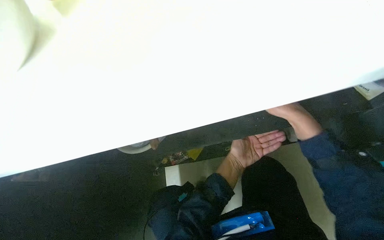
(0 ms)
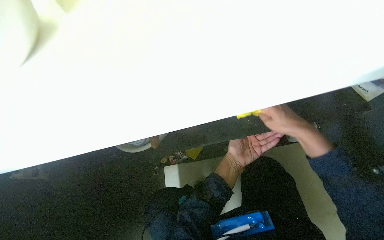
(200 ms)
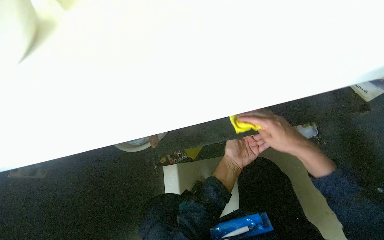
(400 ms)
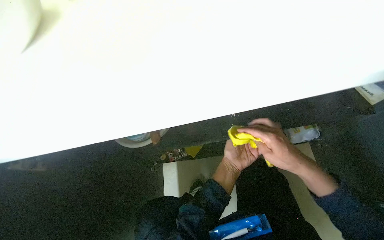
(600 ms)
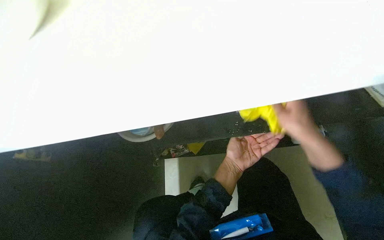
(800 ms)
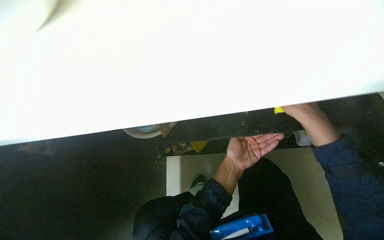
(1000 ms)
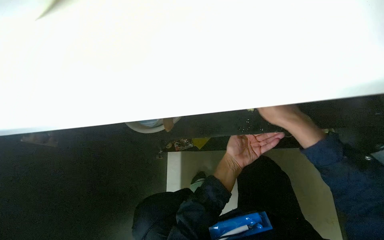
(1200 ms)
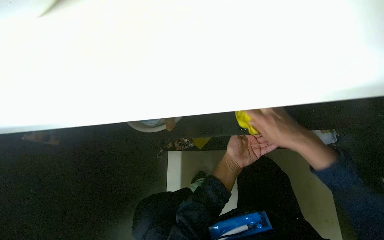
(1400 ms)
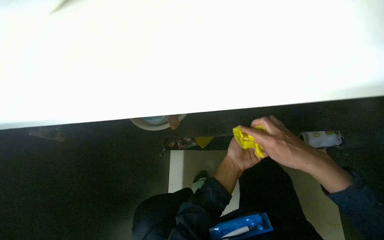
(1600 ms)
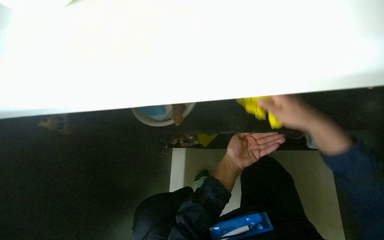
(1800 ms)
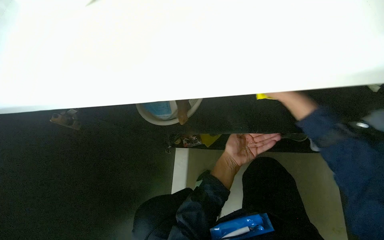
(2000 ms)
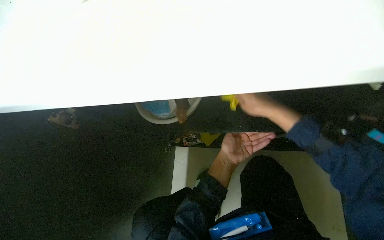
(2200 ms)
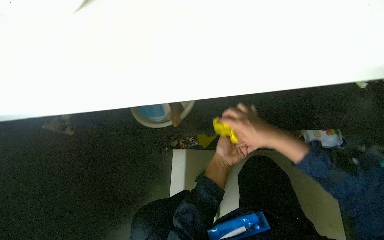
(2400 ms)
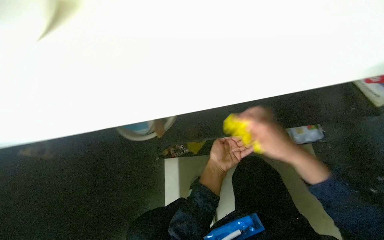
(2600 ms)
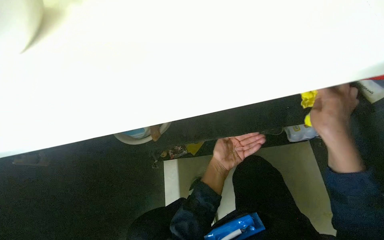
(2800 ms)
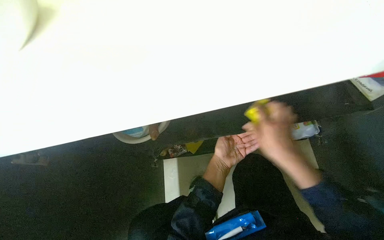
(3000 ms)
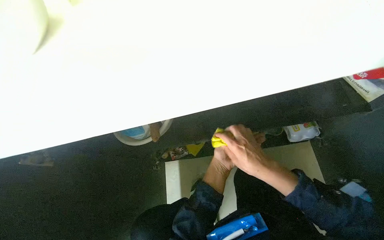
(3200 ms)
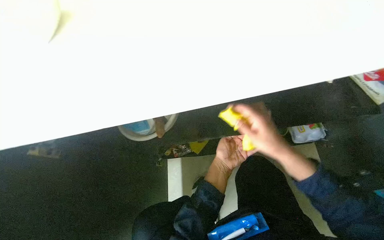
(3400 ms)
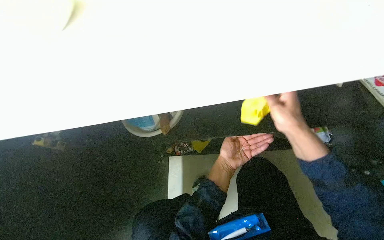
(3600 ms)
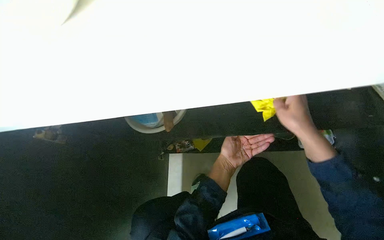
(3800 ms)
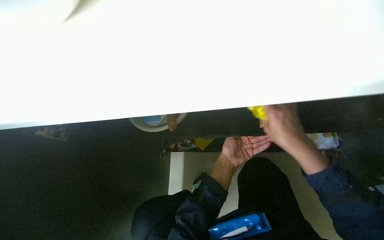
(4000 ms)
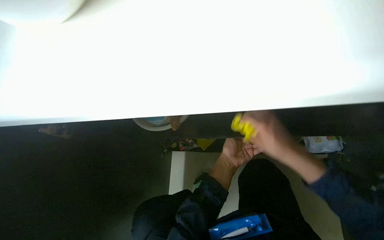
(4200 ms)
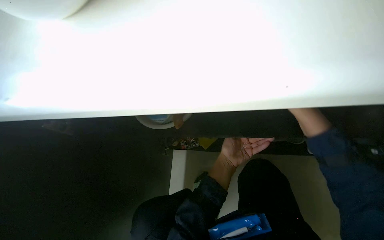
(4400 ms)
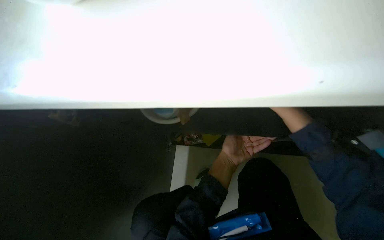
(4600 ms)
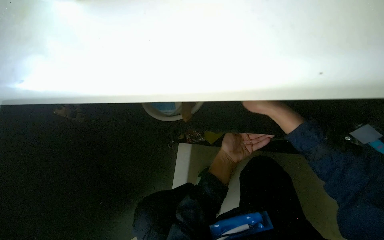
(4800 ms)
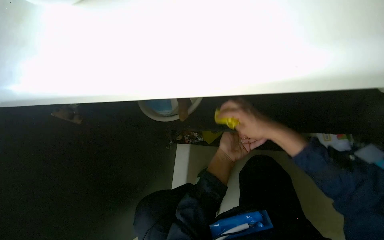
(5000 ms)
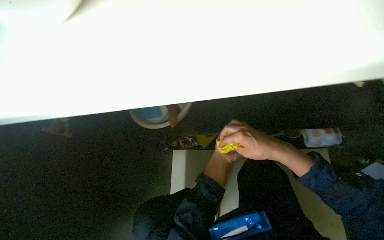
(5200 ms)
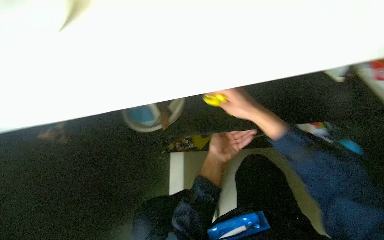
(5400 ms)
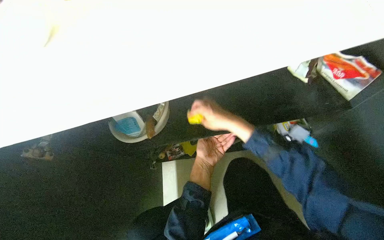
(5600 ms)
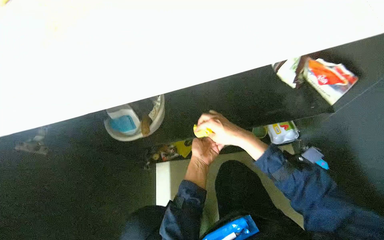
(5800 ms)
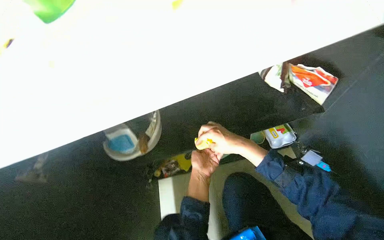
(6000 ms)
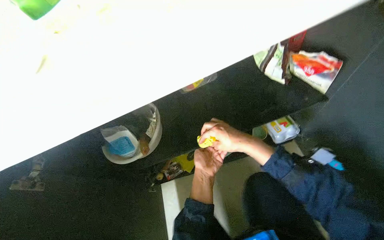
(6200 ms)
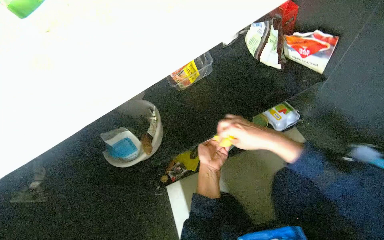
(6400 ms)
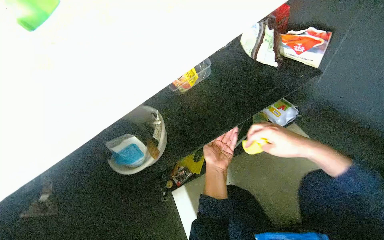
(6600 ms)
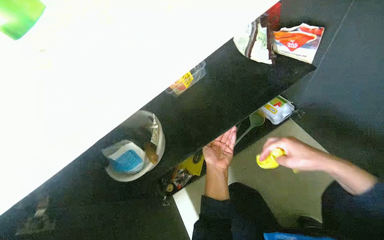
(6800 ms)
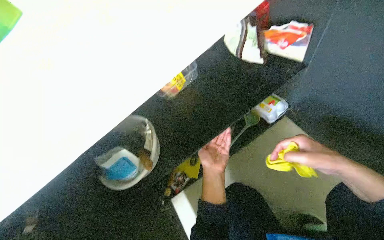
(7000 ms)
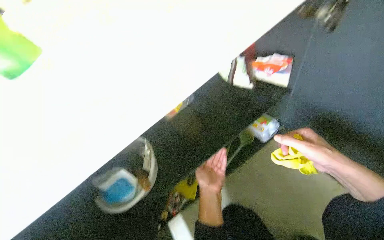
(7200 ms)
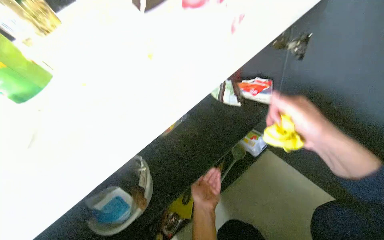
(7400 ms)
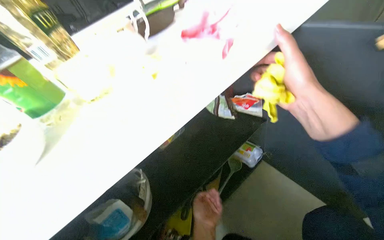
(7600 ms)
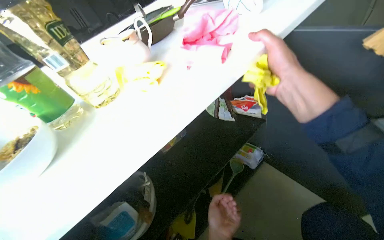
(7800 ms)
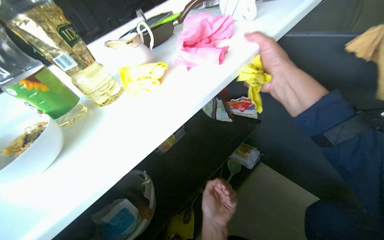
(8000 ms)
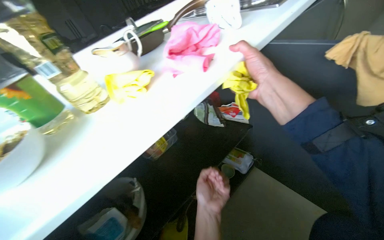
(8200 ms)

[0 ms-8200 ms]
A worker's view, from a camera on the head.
Job: cleaning kitchen.
The whole recording: Cleaning kitchen cabinet. The worker organizes items and wipes the inside of the kitchen cabinet.
0 ms to 1600 ms: The right hand goes up and down the picture, about 10 cm each way, reversing 2 times.
1600 ms to 3200 ms: The right hand travels up the picture and back again, some 15 cm each way.
3200 ms to 5000 ms: The right hand shifts roughly 10 cm up the picture, and goes to the right and returns, approximately 15 cm each way.
5000 ms to 6600 ms: The head turns to the right by roughly 35 degrees.
6600 ms to 8200 ms: The wearer's head swings approximately 15 degrees to the right. The camera pitches upward, by about 25 degrees. The right hand travels nearer to the camera and up the picture by some 30 cm; the left hand shifts approximately 15 cm nearer to the camera.

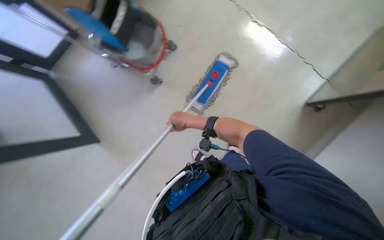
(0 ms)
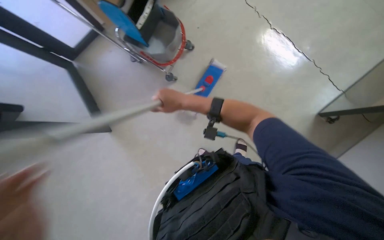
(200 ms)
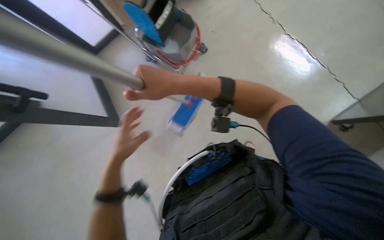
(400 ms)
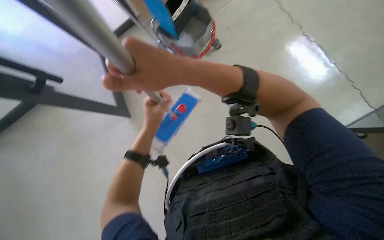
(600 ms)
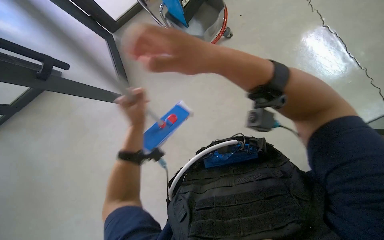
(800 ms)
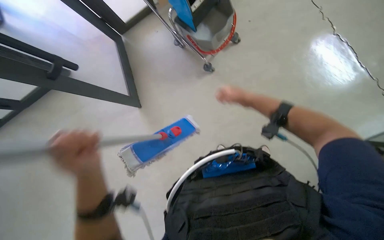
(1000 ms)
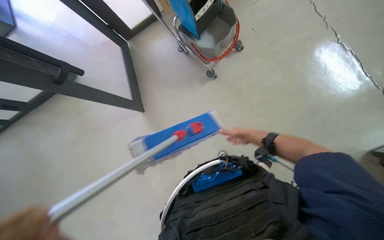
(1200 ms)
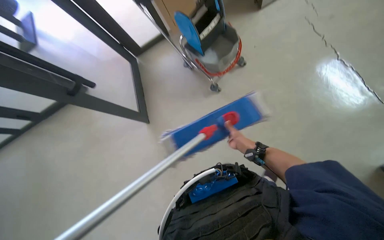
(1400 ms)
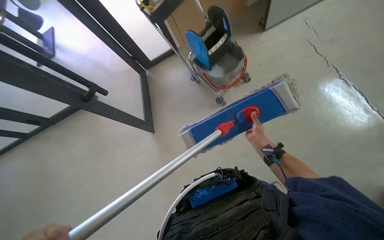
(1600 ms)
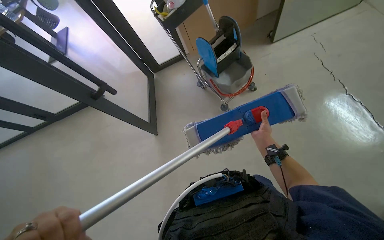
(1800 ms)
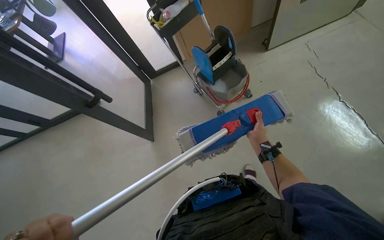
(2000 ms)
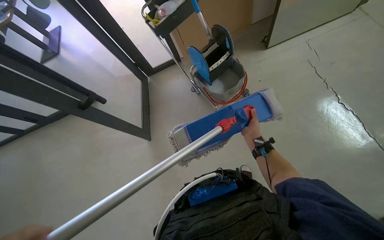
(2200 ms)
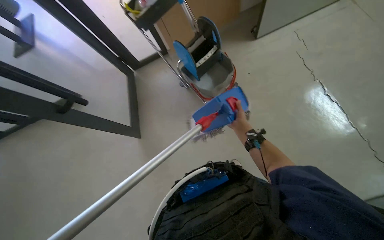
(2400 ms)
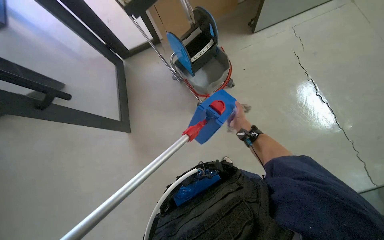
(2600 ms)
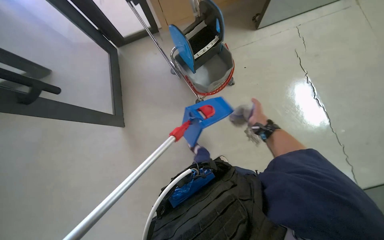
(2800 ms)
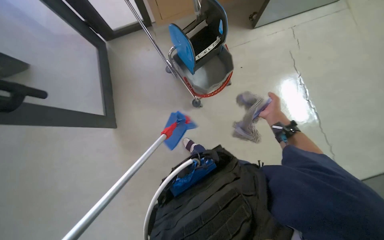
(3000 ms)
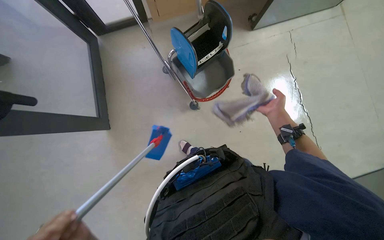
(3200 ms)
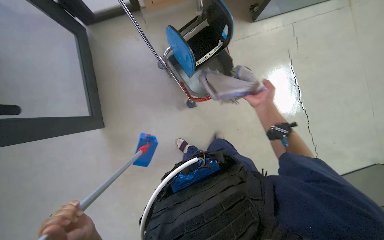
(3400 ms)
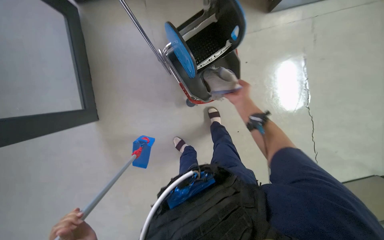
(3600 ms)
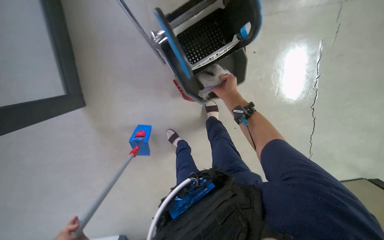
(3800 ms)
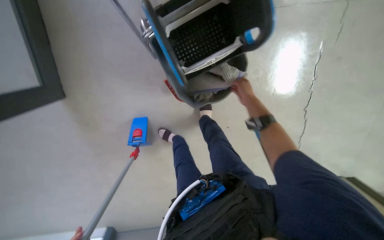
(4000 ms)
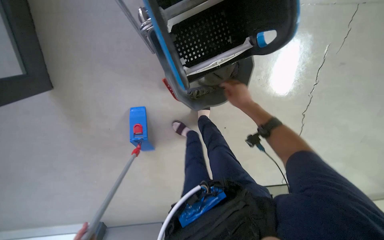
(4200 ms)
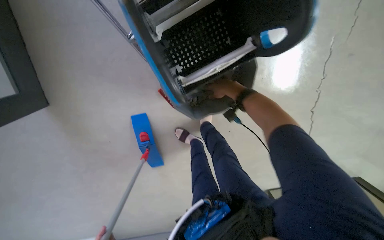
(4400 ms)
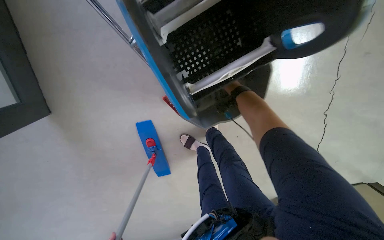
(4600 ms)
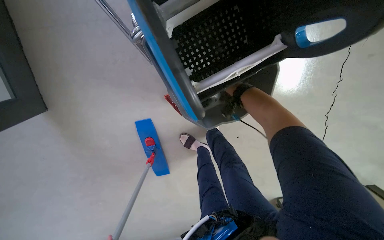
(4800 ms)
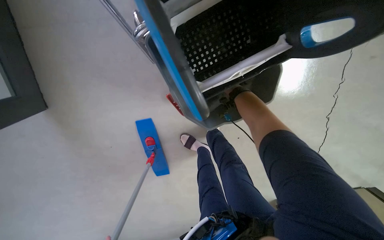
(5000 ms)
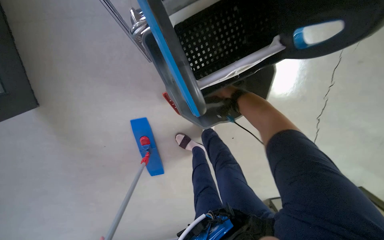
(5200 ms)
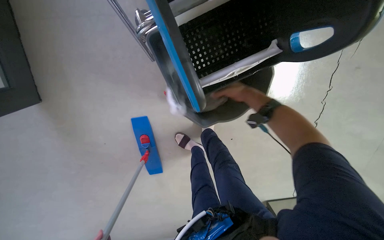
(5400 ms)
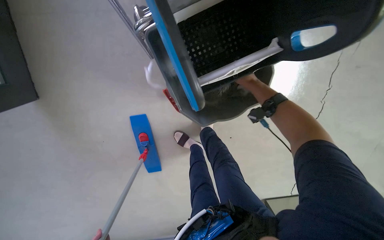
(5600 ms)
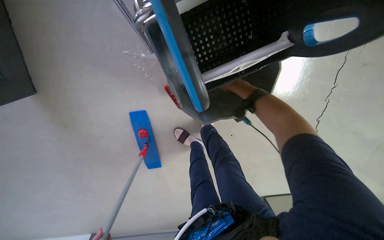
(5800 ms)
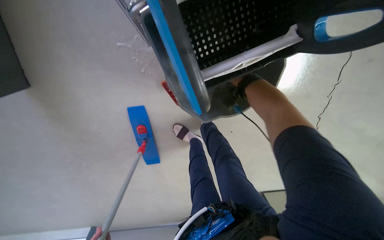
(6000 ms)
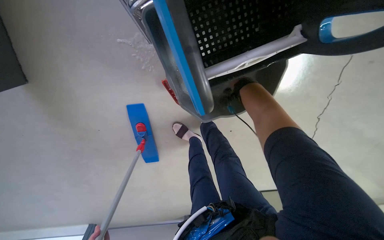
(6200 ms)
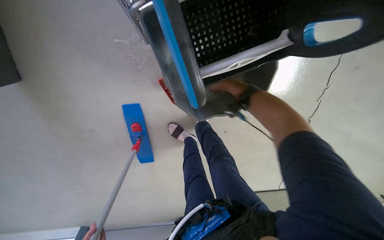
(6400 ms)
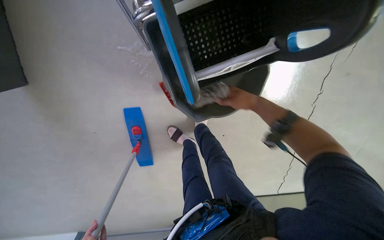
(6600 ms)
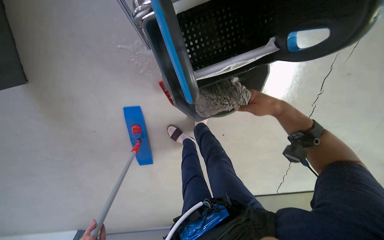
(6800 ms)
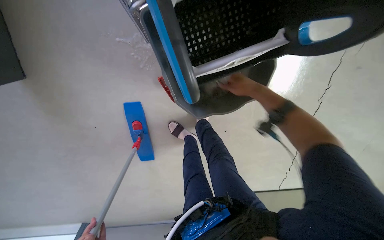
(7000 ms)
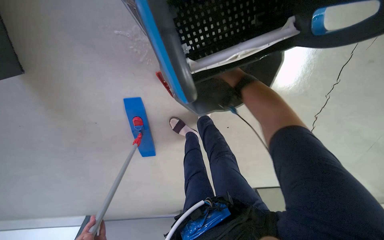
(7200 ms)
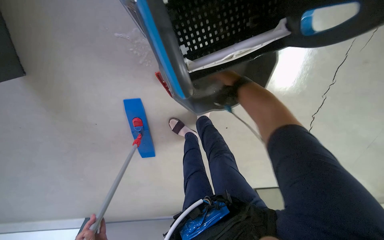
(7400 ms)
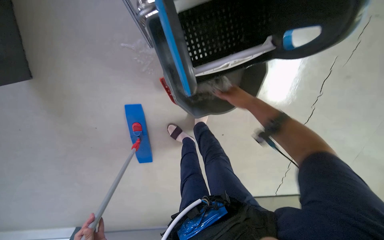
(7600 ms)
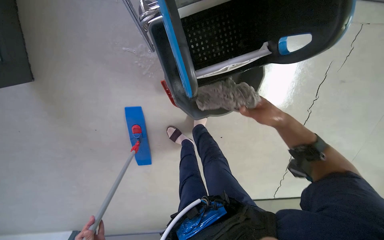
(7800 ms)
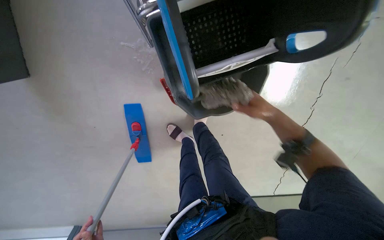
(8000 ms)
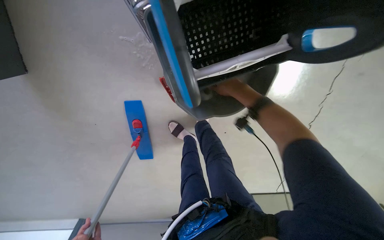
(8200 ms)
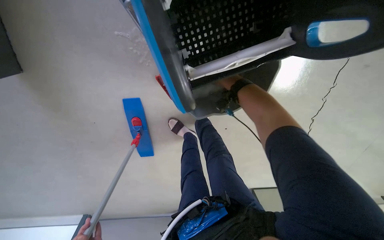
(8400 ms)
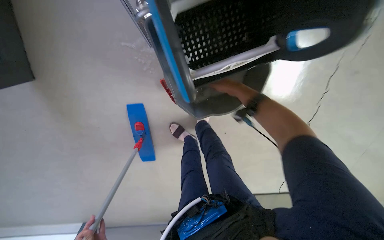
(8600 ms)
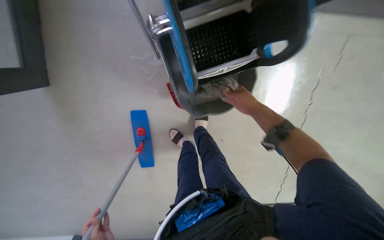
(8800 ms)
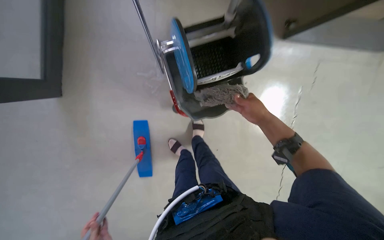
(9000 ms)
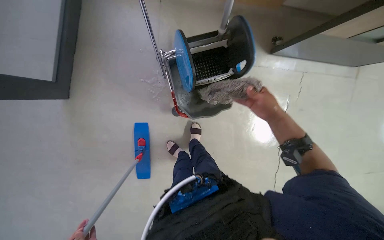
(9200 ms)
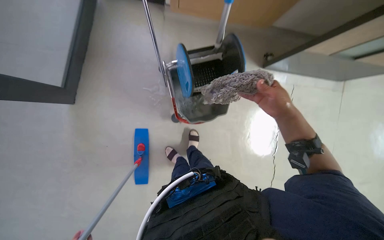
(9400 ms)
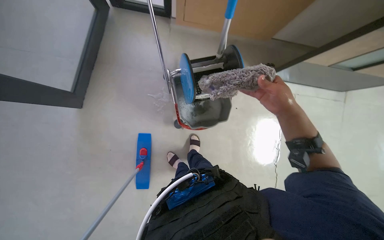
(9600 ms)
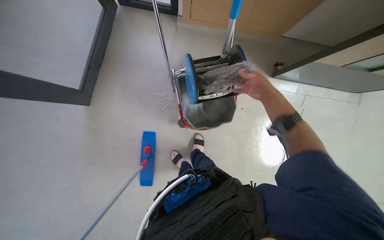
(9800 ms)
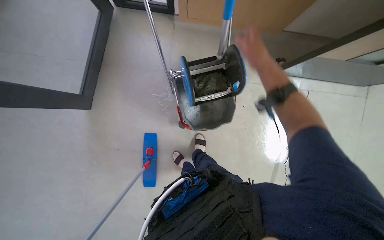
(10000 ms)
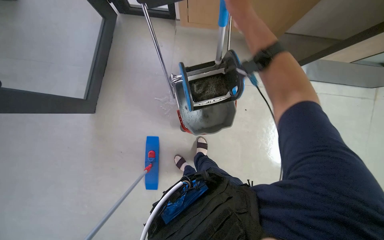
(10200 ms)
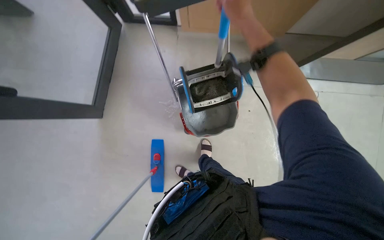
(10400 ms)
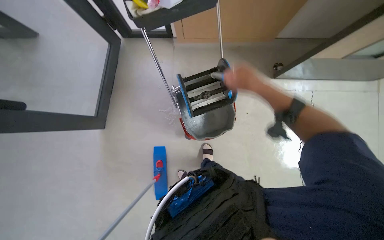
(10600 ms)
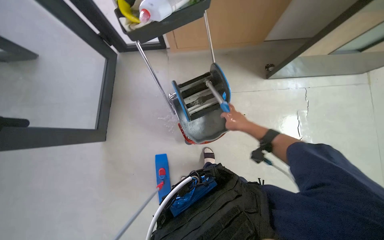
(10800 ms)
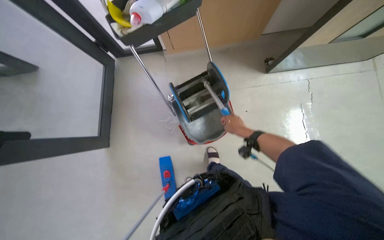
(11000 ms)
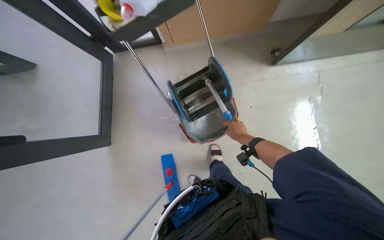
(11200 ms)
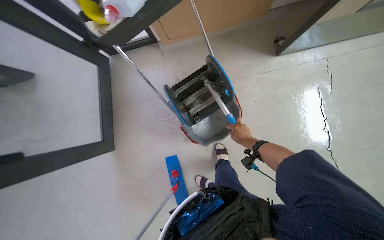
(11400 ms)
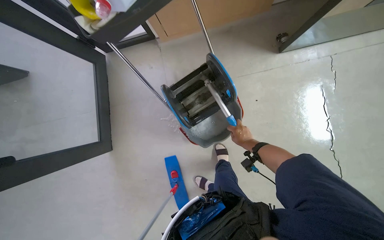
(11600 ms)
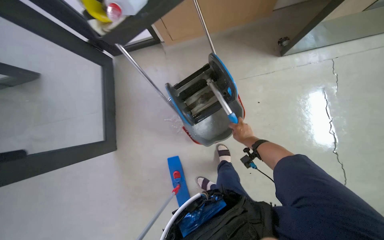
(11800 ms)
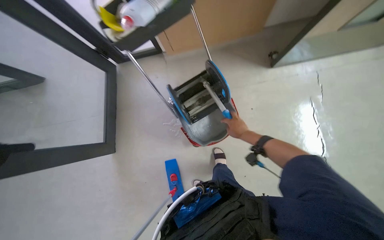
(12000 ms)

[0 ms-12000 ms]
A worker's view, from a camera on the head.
Job: preparing cleaning supplies.
The whole recording: Cleaning and preparing mop. The worker removes the mop head, wrings it in the bucket, and reattaches it to the mop frame.
0 ms to 1600 ms: The wearer looks about 30 degrees further to the left. The right hand moves some 30 cm nearer to the camera and comes back.
1600 ms to 3000 ms: The camera is aimed approximately 15 degrees further to the right. The right hand shifts about 20 cm to the right and up the picture.
3000 ms to 4400 ms: The camera is carried some 40 cm. The camera pitches downward, by some 15 degrees.
6000 ms to 7600 ms: The right hand goes nearer and farther, about 20 cm each way, reversing 3 times.
7600 ms to 9000 ms: The wearer looks about 15 degrees further upward. The right hand goes nearer and farther, some 20 cm each way, reversing 2 times.
9000 ms to 10400 ms: The wearer looks about 15 degrees further upward. The right hand shifts some 40 cm up the picture and nearer to the camera.
10400 ms to 12000 ms: The right hand travels down the picture, farther from the camera and to the right by approximately 40 cm.
